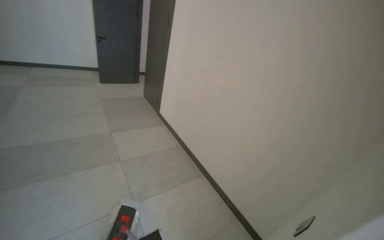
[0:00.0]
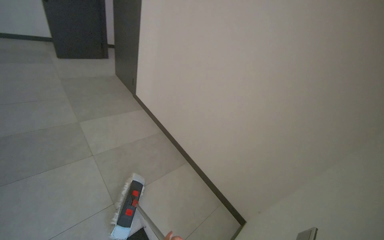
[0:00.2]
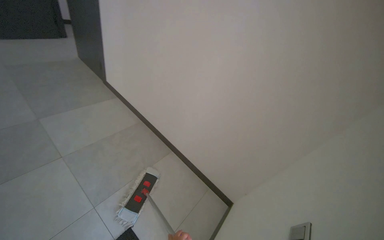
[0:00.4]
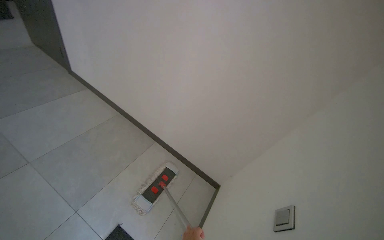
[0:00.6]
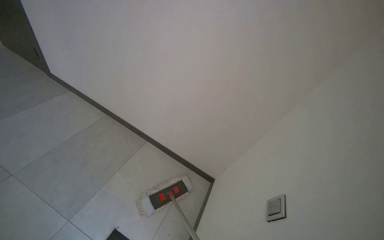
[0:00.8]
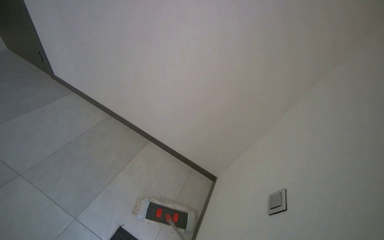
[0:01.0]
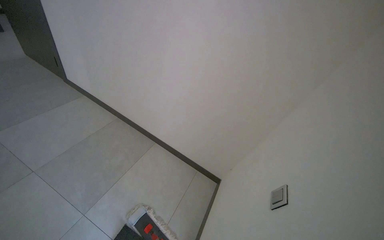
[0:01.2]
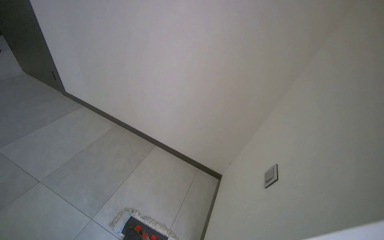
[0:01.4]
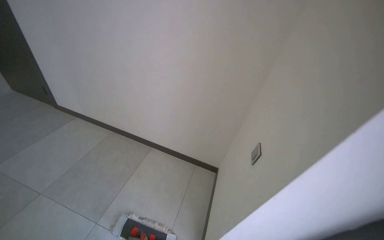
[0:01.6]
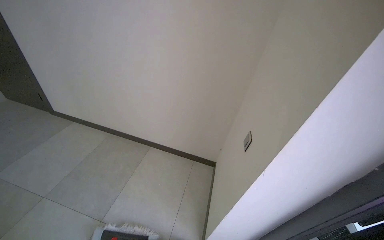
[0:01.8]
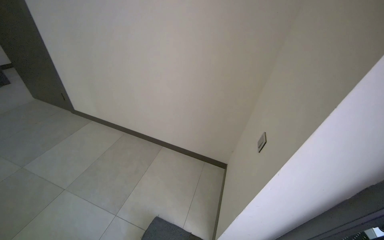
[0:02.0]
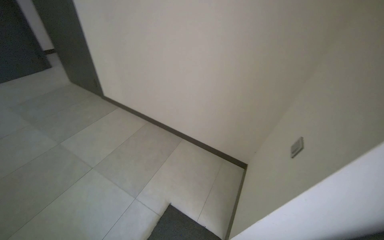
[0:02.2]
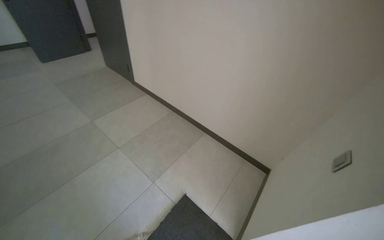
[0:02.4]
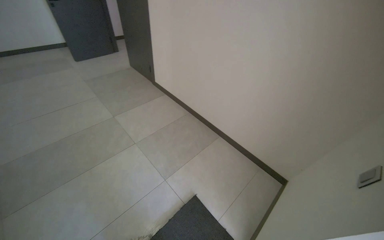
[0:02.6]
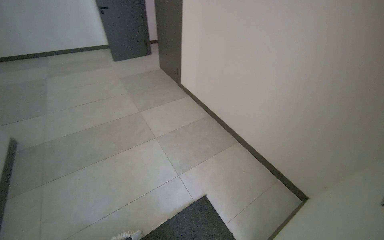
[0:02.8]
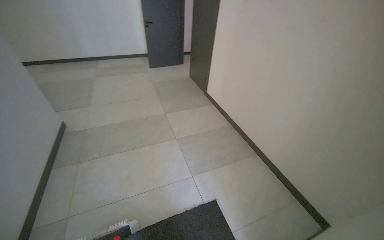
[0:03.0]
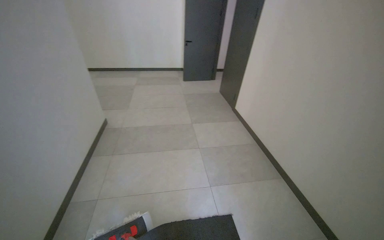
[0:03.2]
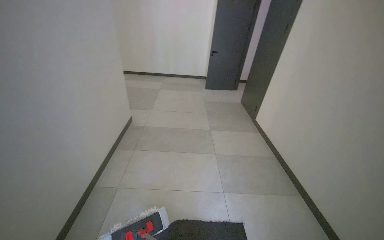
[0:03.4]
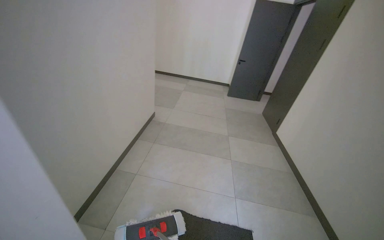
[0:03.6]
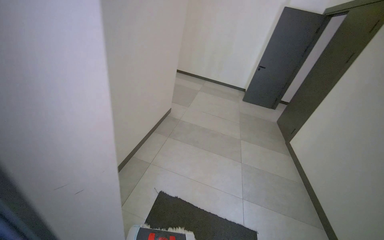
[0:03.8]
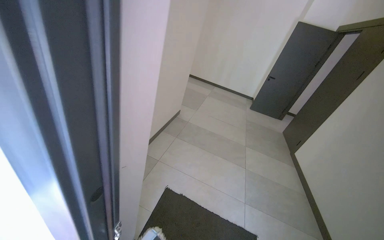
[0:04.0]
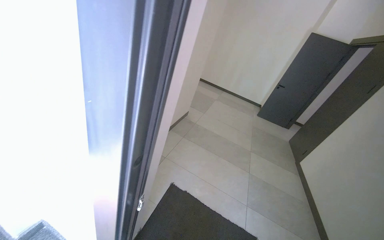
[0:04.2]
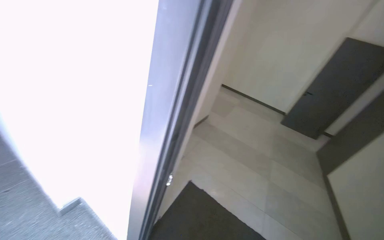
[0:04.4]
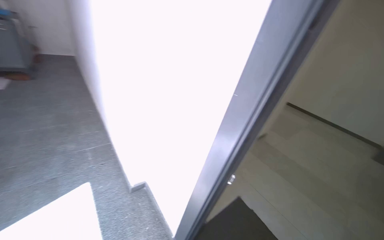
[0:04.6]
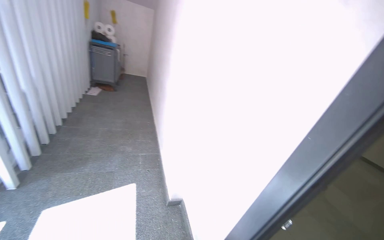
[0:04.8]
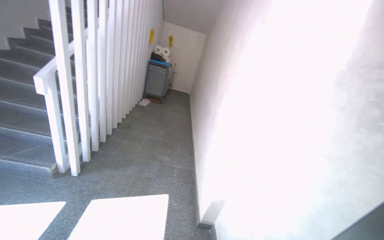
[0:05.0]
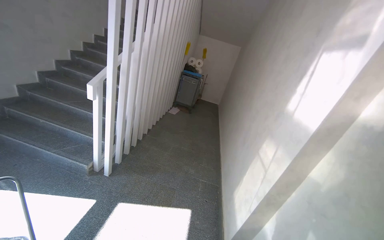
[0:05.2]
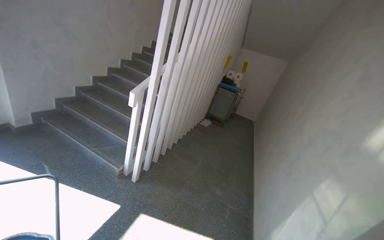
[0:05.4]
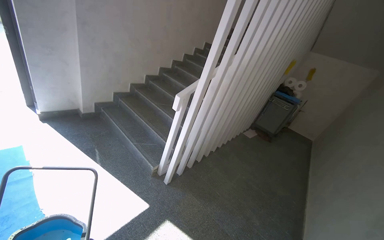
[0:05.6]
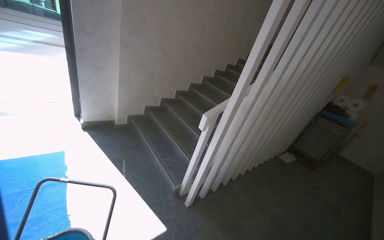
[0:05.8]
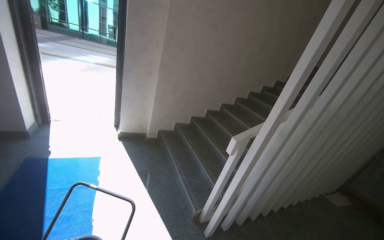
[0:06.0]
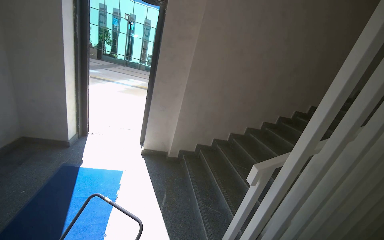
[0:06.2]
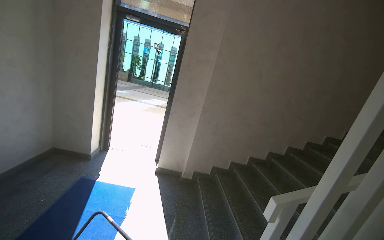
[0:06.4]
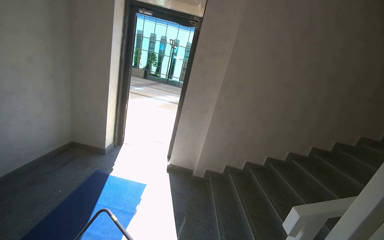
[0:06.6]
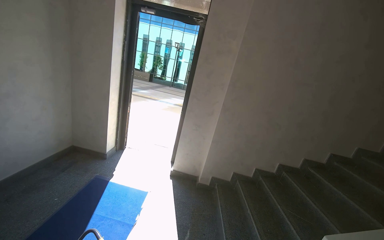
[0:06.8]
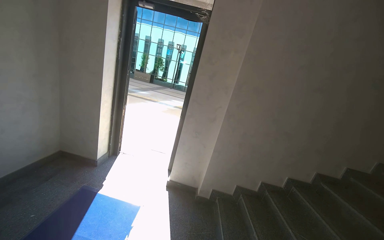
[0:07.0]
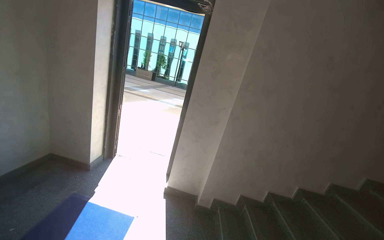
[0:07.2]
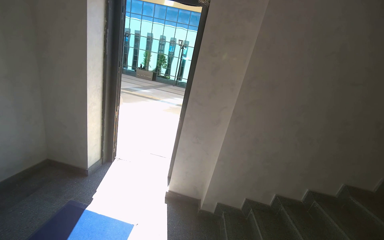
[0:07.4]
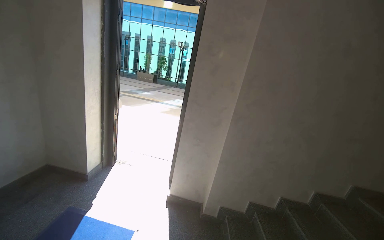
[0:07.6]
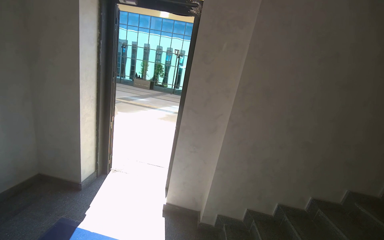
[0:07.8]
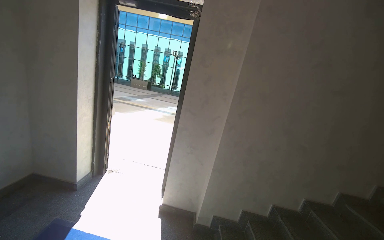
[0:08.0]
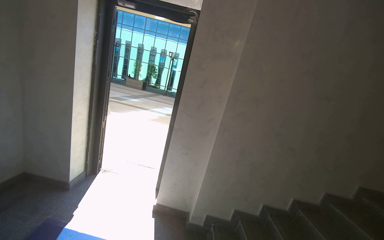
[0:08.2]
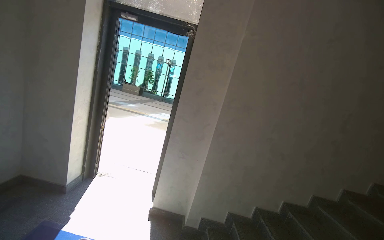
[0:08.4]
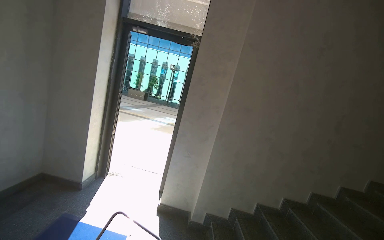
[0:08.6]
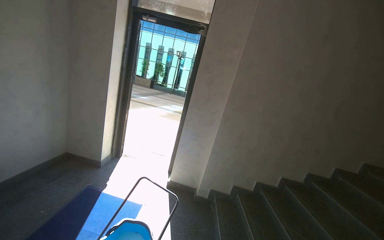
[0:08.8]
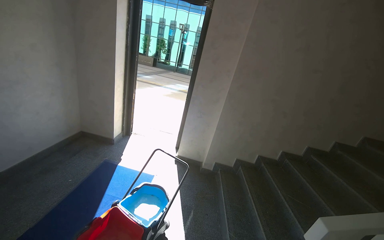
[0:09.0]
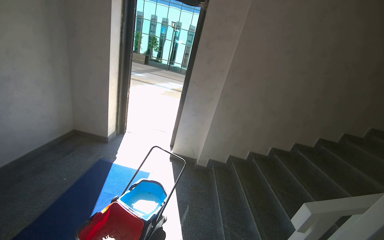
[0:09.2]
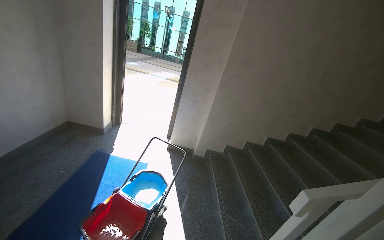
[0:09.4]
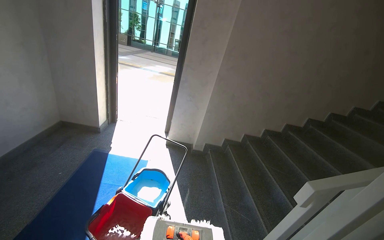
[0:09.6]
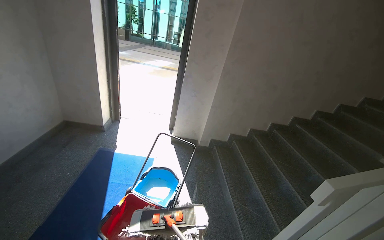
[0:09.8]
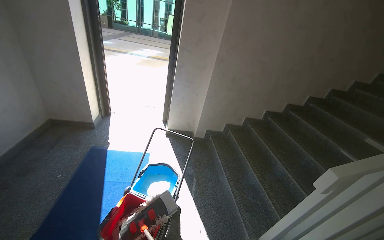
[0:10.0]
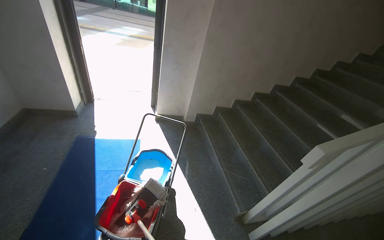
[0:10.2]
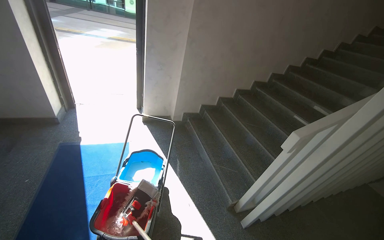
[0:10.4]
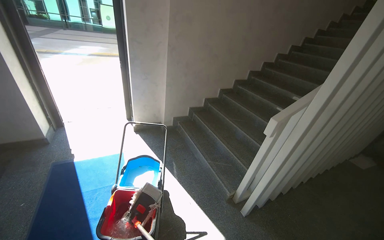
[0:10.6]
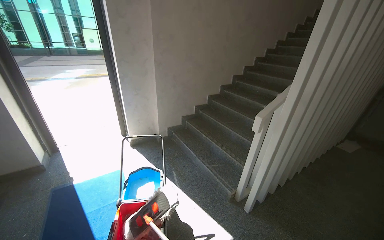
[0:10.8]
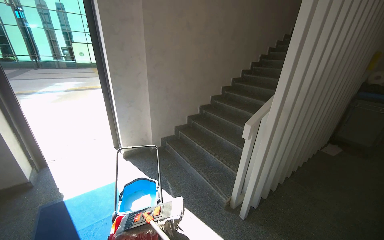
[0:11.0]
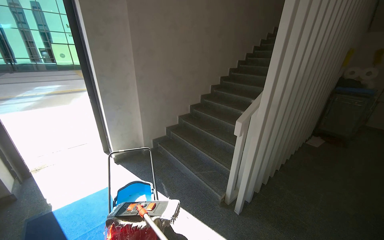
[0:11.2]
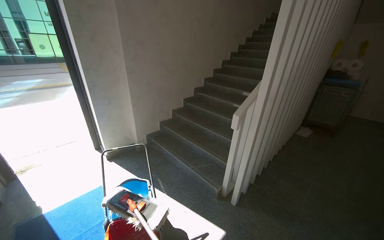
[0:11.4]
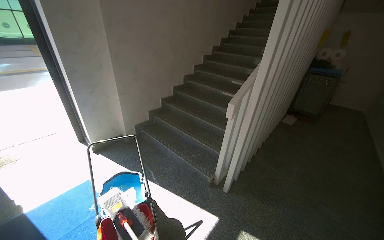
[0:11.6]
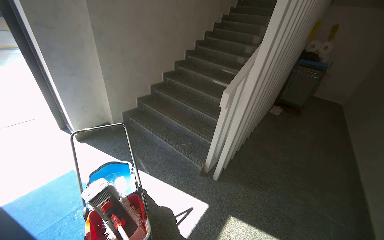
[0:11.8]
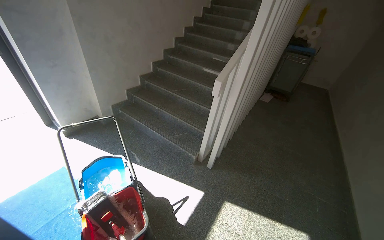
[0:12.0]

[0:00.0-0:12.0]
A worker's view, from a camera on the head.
Job: mopping floor.
The whole recording: Mopping hallway floor. The worker mops the floor in the hallway.
0:00.0 to 0:01.6: The head turns to the right by roughly 35 degrees. The view tilts approximately 20 degrees downward.
0:01.6 to 0:03.0: The wearer looks about 50 degrees further to the left.
0:03.0 to 0:04.4: The camera is carried approximately 80 cm. The head rotates some 55 degrees to the left. The view tilts approximately 15 degrees upward.
0:04.4 to 0:06.0: The head travels roughly 80 cm. The head rotates roughly 120 degrees to the left. The camera pitches upward, by some 40 degrees.
0:06.0 to 0:07.6: The camera is carried some 80 cm. The view pans to the left by some 30 degrees. The view tilts roughly 15 degrees upward.
0:07.6 to 0:09.0: The camera is carried some 60 cm.
0:09.0 to 0:10.4: The head rotates roughly 25 degrees to the right. The view tilts some 20 degrees downward.
0:10.4 to 0:12.0: The wearer's head swings some 35 degrees to the right.

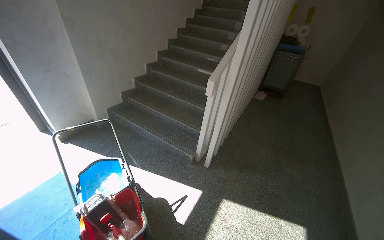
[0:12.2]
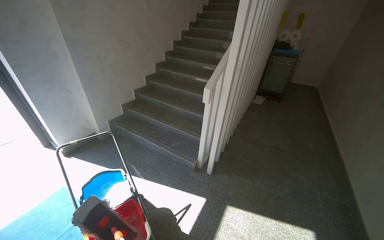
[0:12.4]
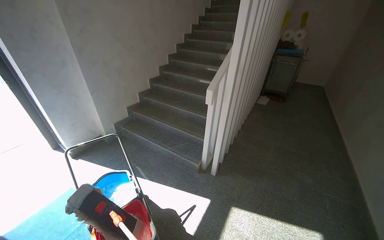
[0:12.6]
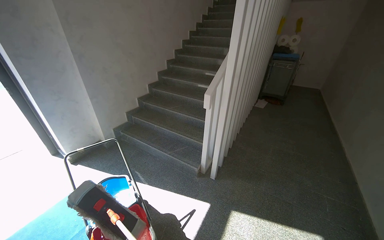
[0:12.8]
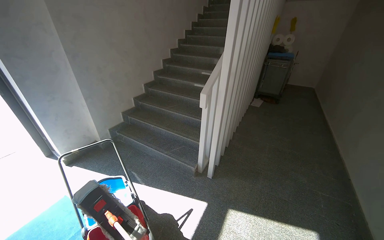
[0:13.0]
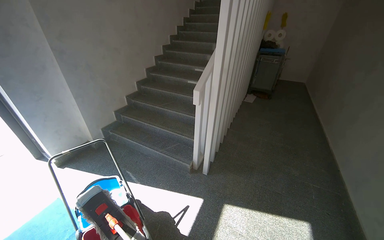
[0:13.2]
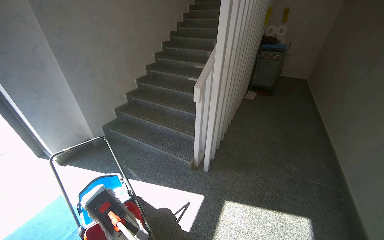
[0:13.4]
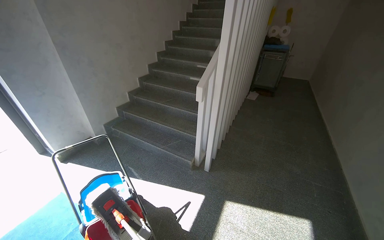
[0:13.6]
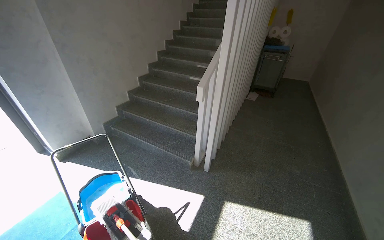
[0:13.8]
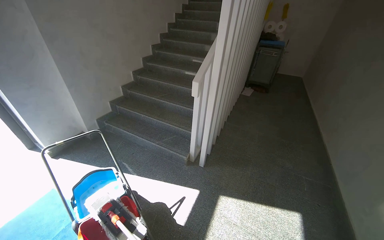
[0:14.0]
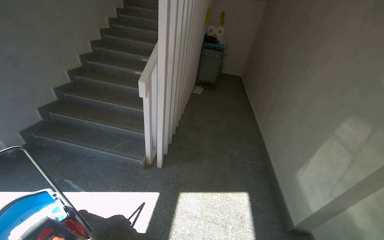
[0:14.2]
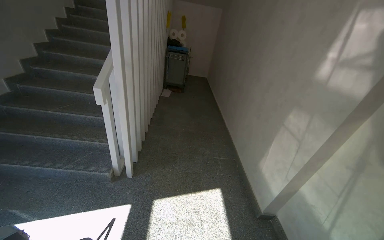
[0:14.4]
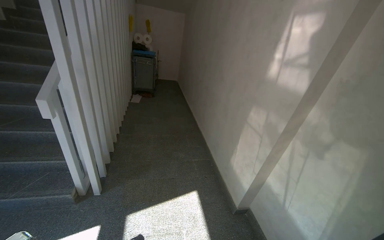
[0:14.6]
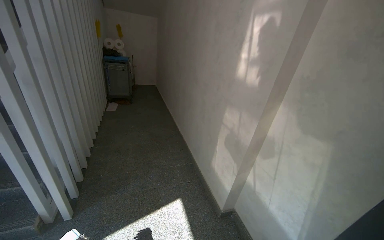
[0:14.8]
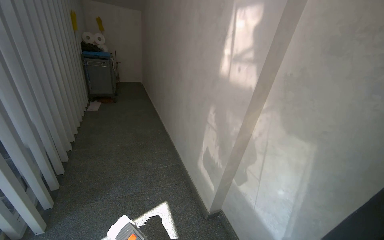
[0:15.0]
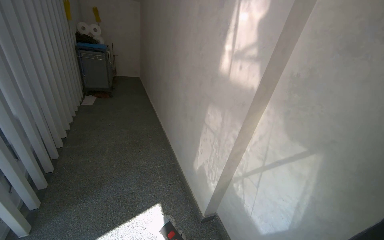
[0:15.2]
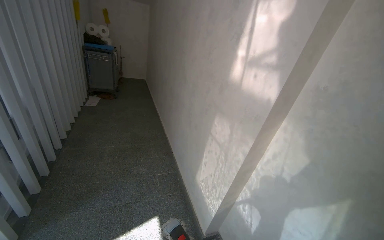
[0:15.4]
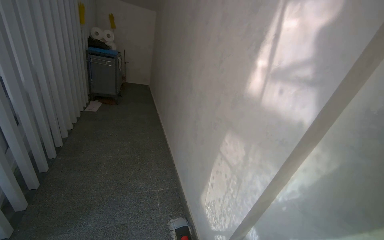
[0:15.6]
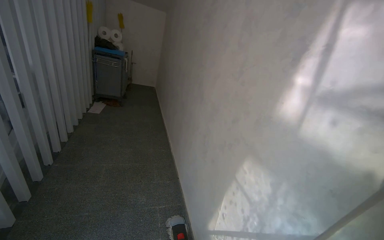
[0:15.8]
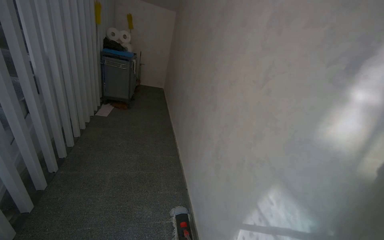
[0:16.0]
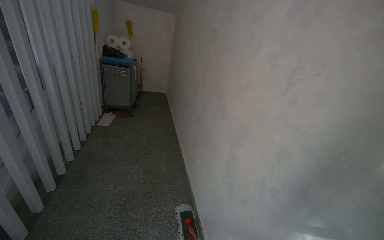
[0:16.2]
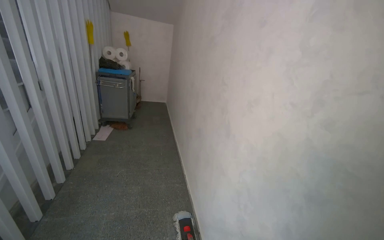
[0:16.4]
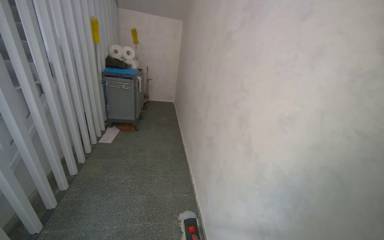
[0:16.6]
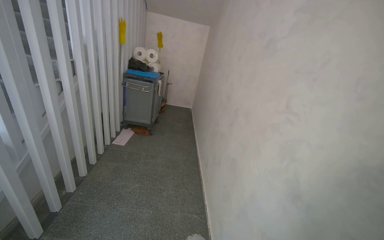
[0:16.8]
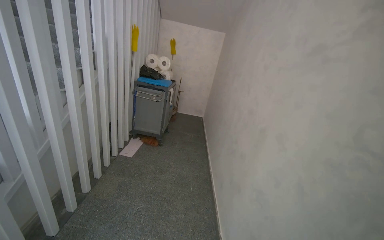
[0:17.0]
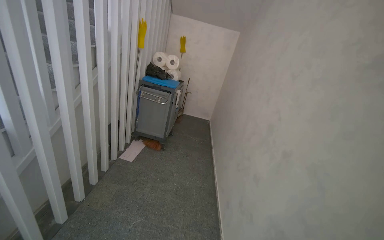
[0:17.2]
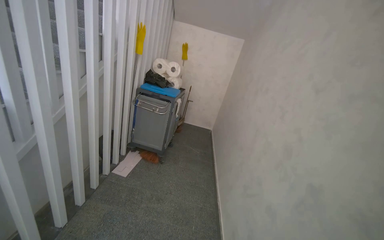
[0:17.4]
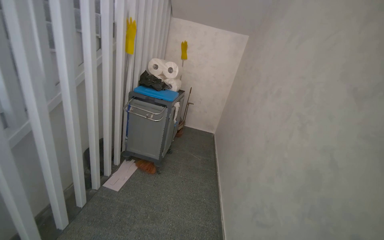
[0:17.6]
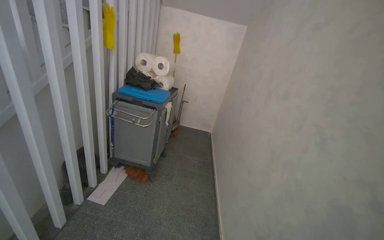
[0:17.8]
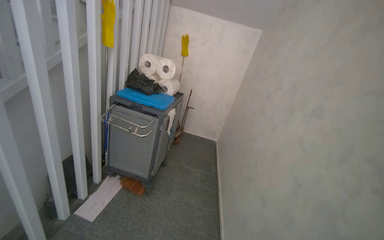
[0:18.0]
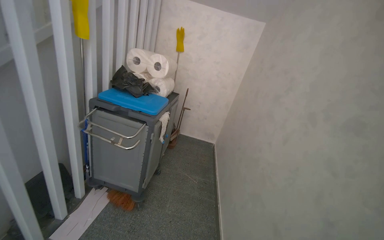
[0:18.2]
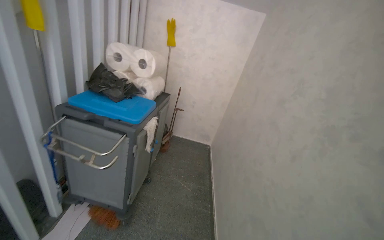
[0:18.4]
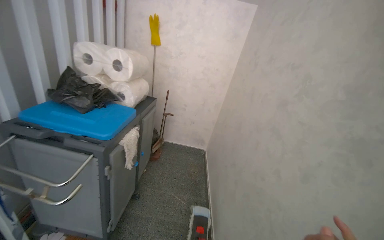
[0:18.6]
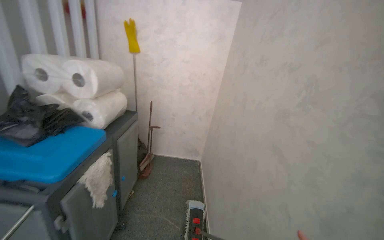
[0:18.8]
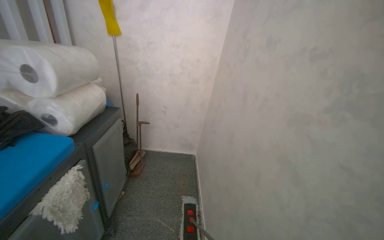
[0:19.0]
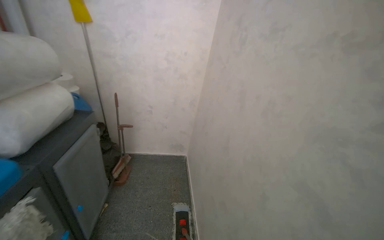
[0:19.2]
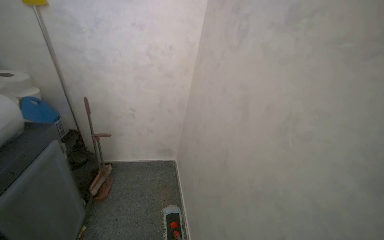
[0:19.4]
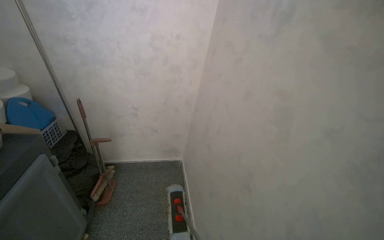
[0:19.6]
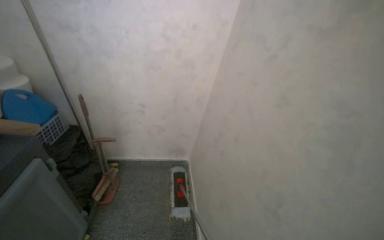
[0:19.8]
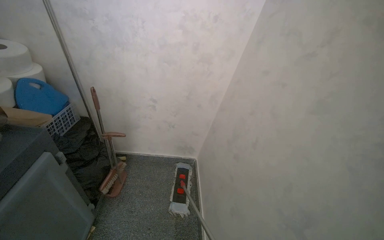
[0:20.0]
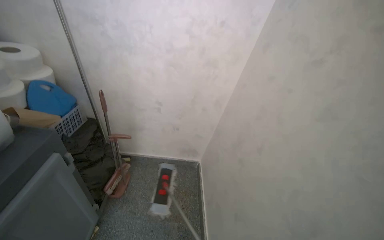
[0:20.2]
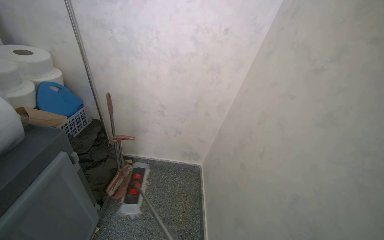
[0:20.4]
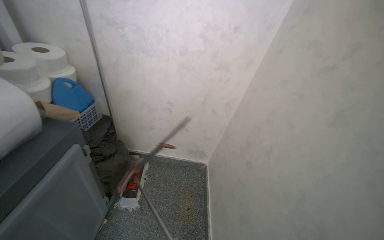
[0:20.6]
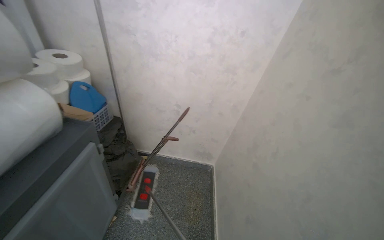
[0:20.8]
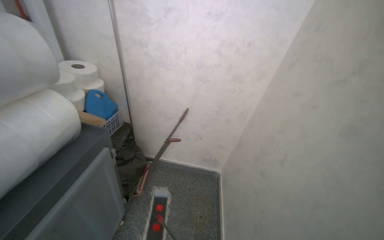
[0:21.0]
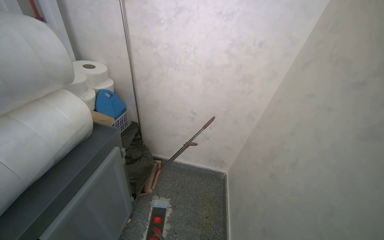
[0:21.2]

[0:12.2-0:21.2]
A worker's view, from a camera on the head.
Job: mopping floor.
The whole recording: Mopping hallway floor. The worker mops the floor in the hallway.
0:13.8 to 0:15.2: The wearer moves roughly 50 cm. The wearer looks about 50 degrees further to the right.
0:15.2 to 0:16.6: The camera is carried roughly 1 m.
0:18.2 to 0:19.8: The camera is carried approximately 1.5 m. The view tips downward by roughly 15 degrees.
